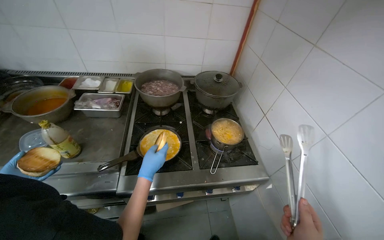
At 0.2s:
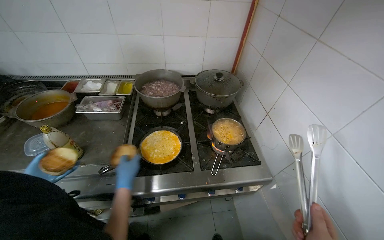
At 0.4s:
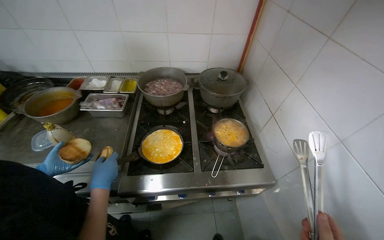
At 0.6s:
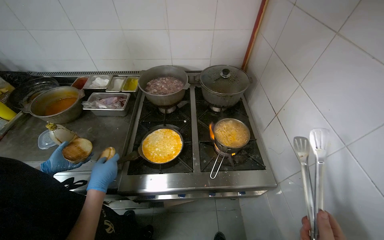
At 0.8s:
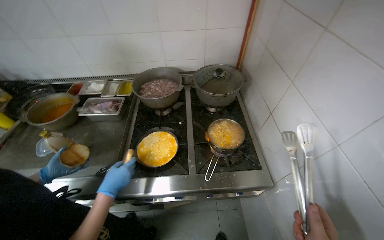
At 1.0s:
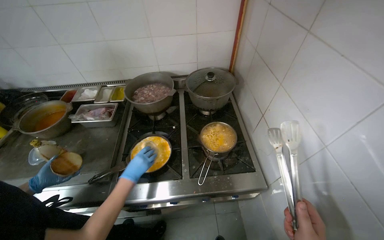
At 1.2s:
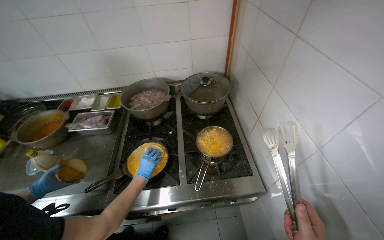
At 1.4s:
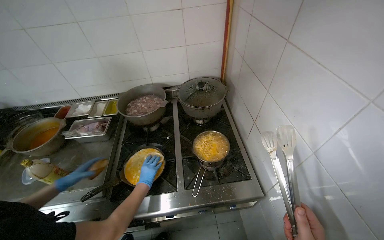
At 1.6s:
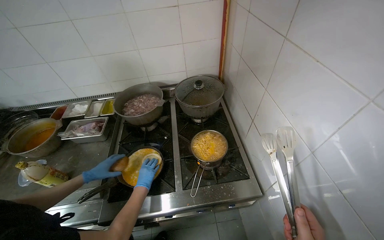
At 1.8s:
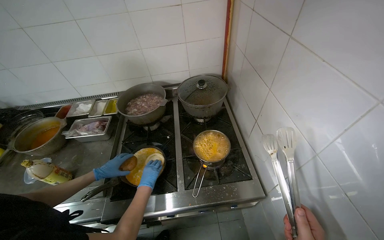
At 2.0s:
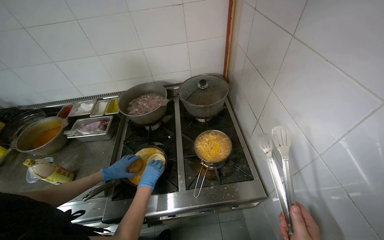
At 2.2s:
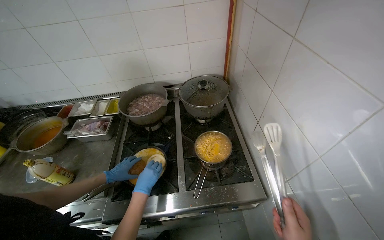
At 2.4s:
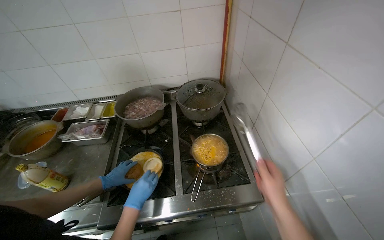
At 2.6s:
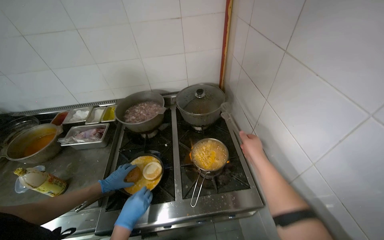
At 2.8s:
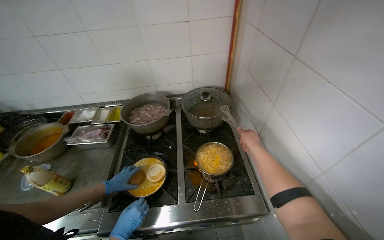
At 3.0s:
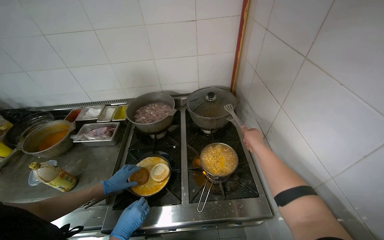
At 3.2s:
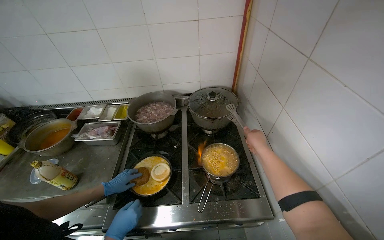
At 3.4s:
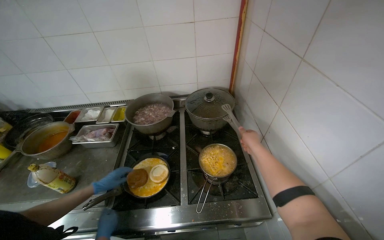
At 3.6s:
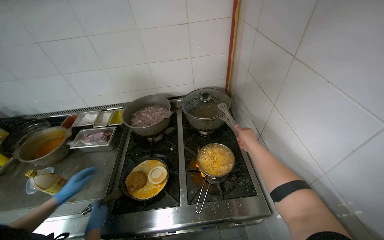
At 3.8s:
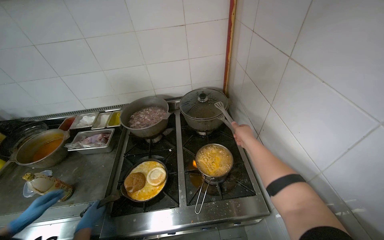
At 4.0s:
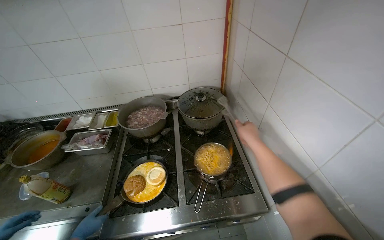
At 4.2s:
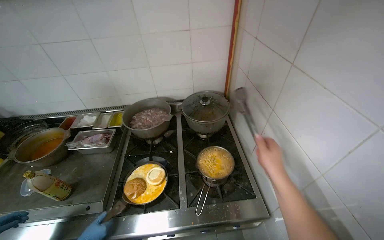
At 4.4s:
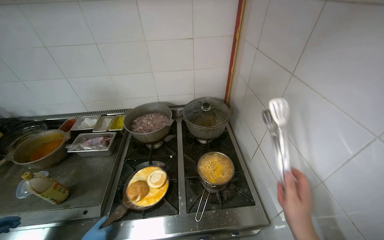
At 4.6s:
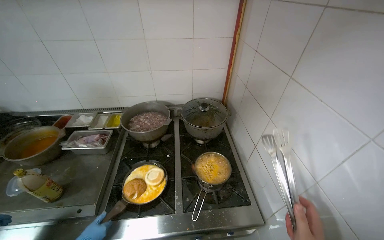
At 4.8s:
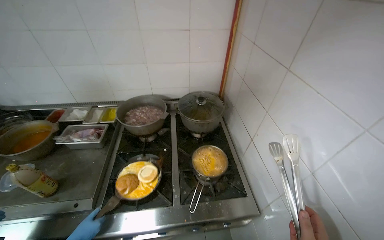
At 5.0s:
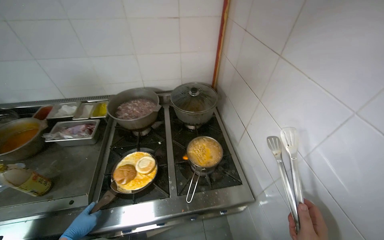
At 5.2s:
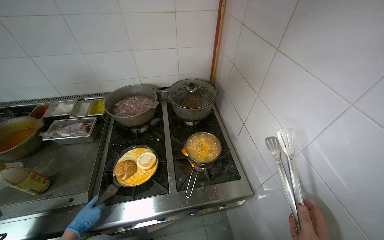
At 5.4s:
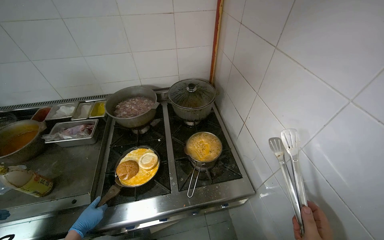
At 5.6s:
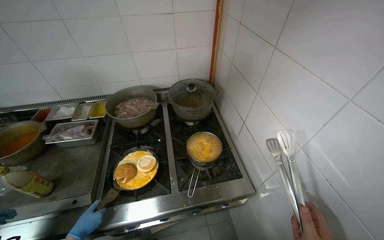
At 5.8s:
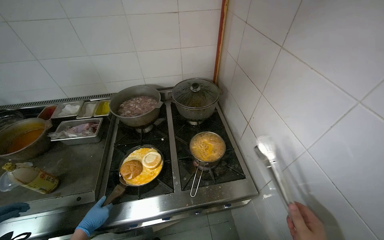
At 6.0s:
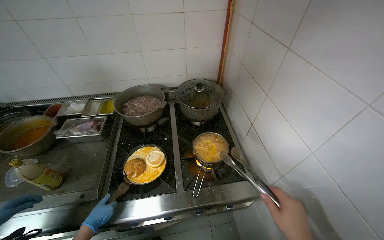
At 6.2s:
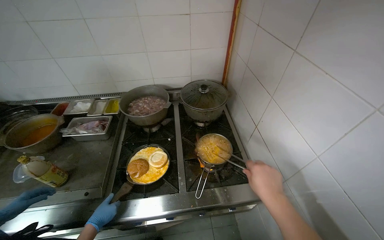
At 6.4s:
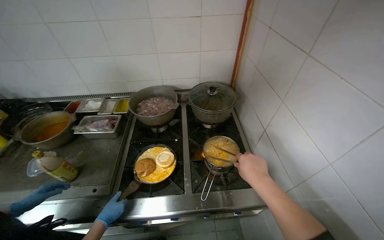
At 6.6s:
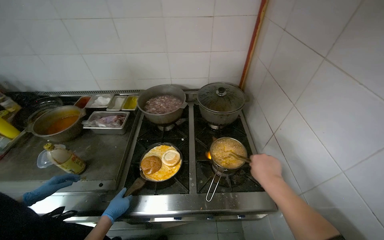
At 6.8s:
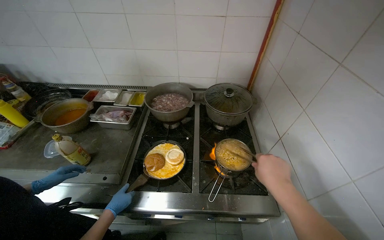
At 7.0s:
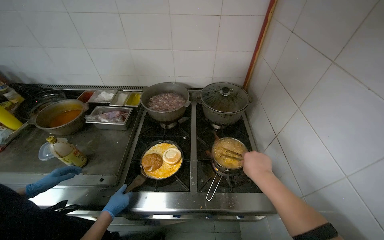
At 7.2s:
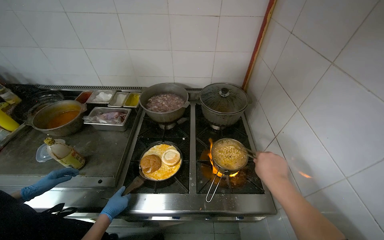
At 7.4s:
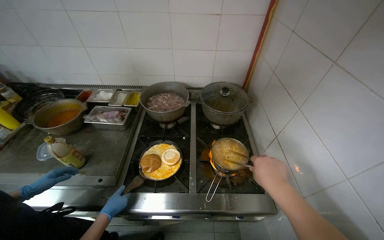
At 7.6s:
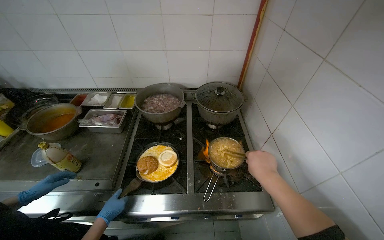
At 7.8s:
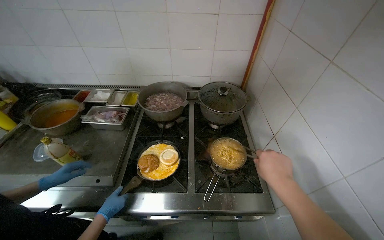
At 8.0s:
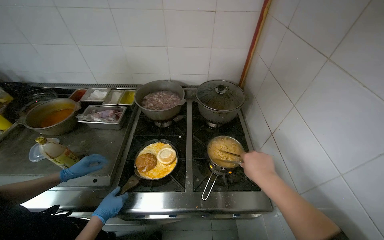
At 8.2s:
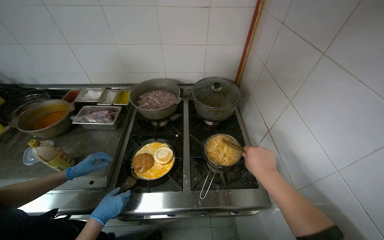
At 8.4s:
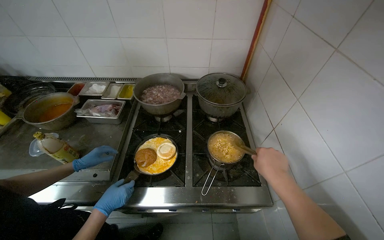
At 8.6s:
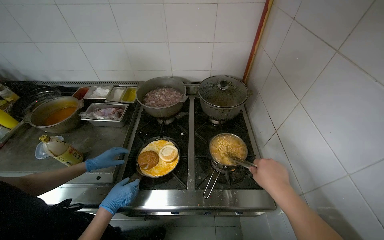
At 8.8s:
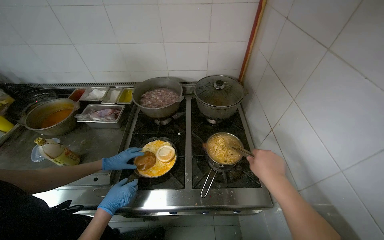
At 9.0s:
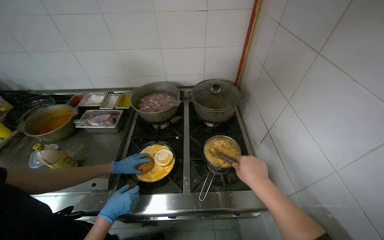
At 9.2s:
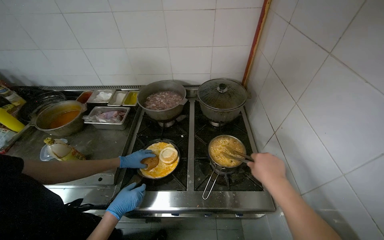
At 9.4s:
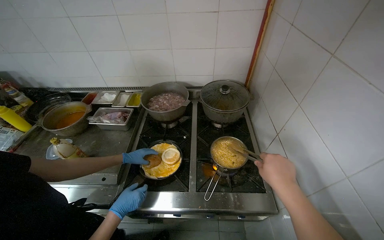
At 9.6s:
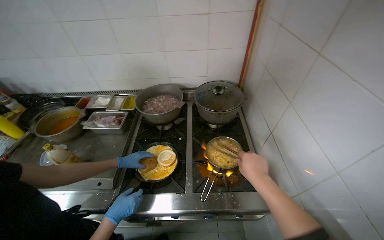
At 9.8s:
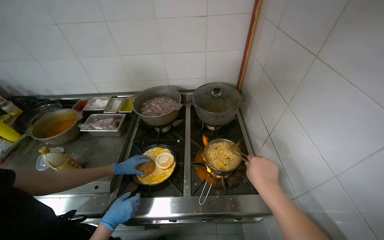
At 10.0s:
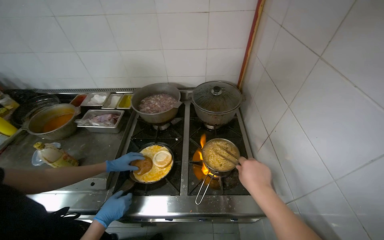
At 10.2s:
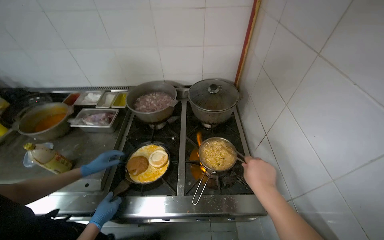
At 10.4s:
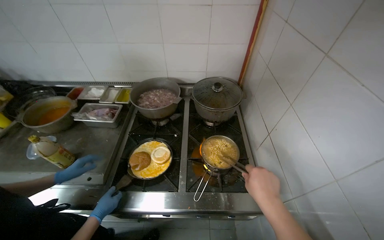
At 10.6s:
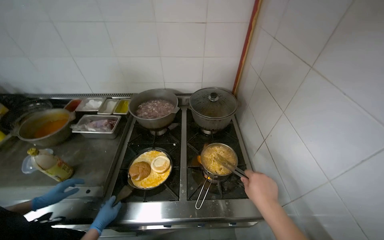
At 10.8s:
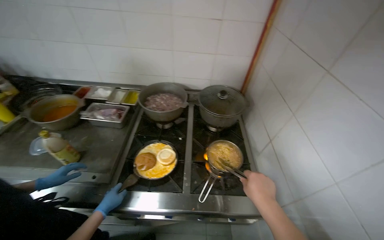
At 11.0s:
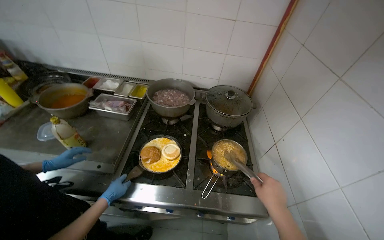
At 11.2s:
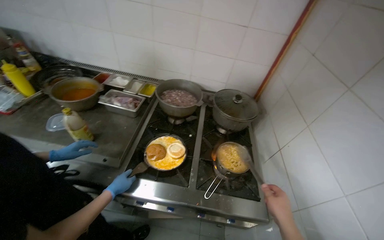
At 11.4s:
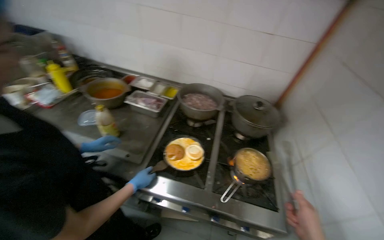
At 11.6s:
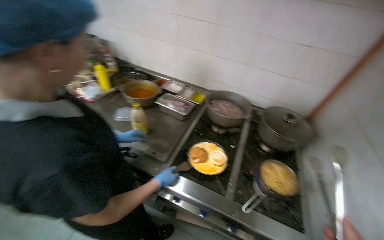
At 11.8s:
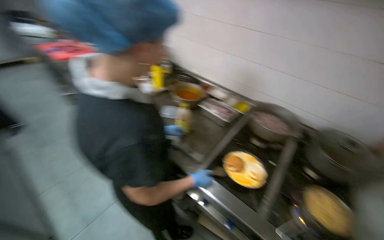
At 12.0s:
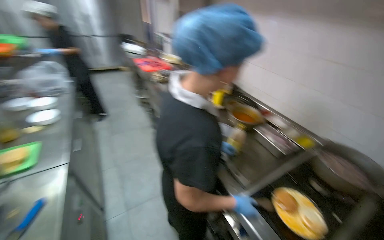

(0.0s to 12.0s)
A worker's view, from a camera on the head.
Job: preparing food.
The whole recording: Preparing instant noodles. The worker transfers cooked instant noodles from a pot into several small serving bowls using tongs.
3.0s - 4.4s: The right hand moves nearer to the camera and down the picture, about 25 cm.
10.4s - 12.0s: The camera travels roughly 40 cm. The head turns to the left by approximately 60 degrees. The view tips upward by roughly 15 degrees.

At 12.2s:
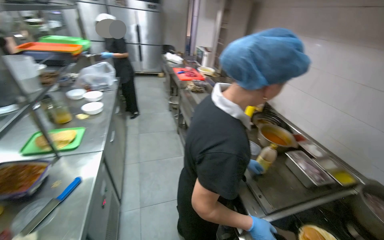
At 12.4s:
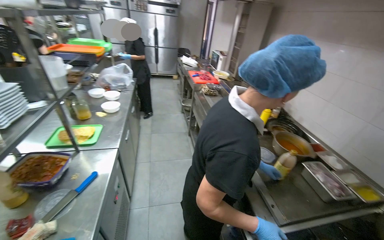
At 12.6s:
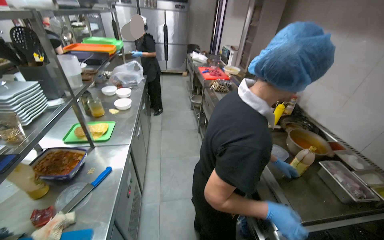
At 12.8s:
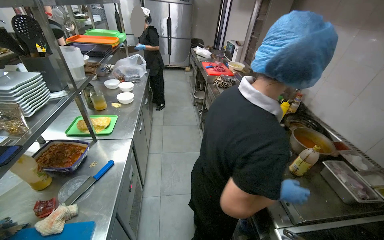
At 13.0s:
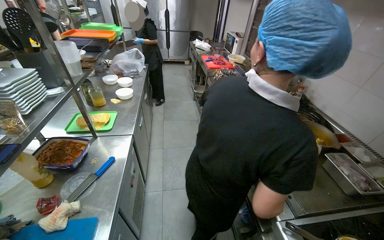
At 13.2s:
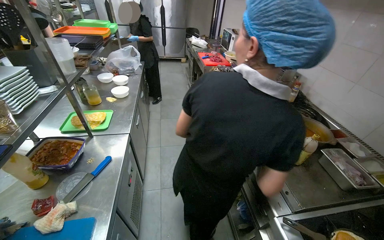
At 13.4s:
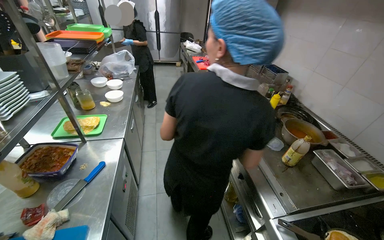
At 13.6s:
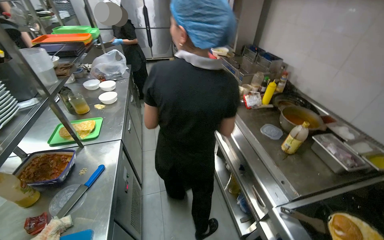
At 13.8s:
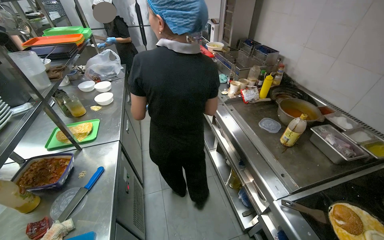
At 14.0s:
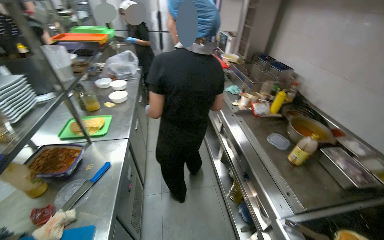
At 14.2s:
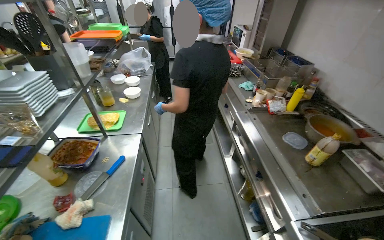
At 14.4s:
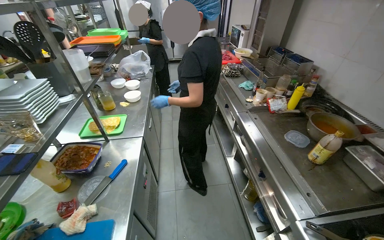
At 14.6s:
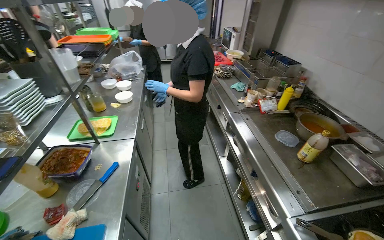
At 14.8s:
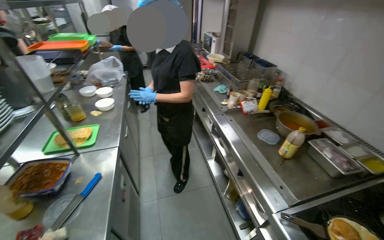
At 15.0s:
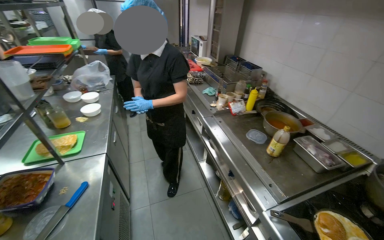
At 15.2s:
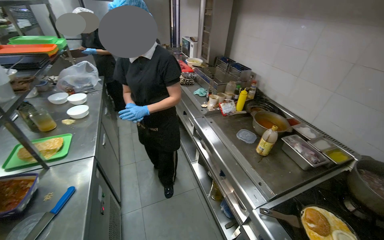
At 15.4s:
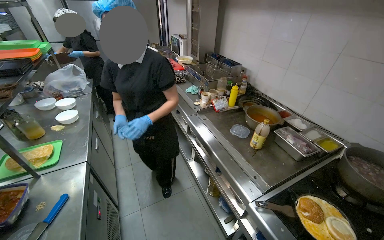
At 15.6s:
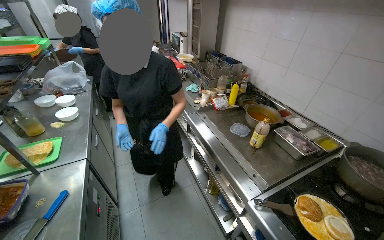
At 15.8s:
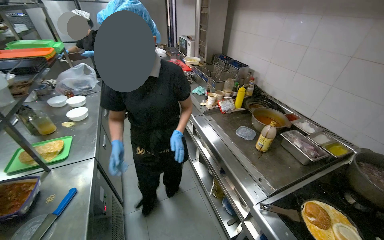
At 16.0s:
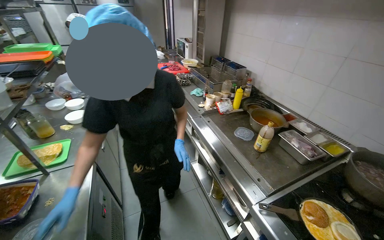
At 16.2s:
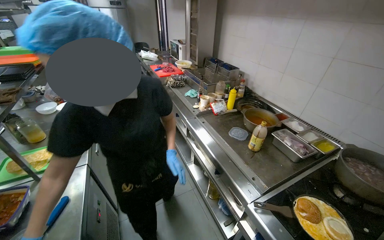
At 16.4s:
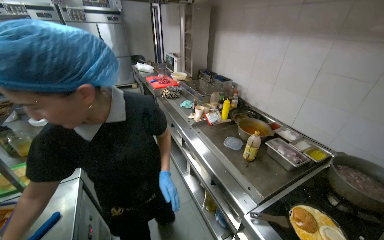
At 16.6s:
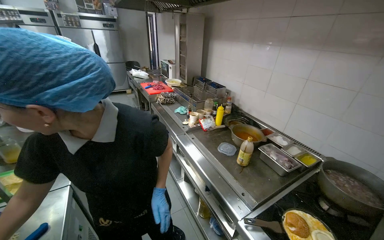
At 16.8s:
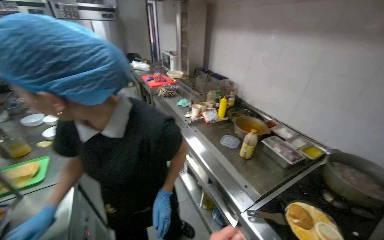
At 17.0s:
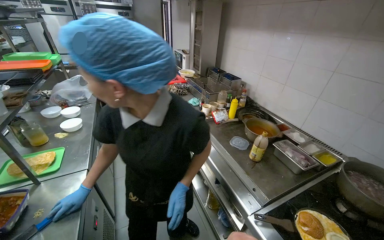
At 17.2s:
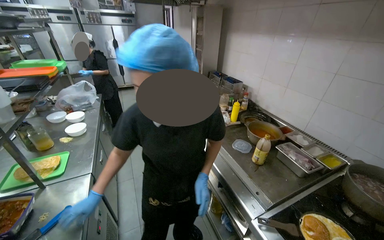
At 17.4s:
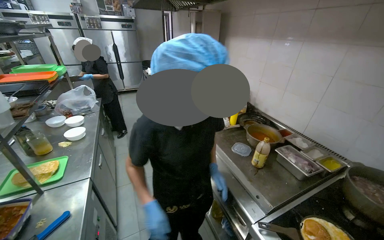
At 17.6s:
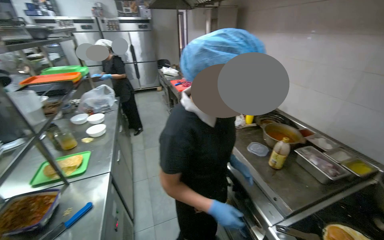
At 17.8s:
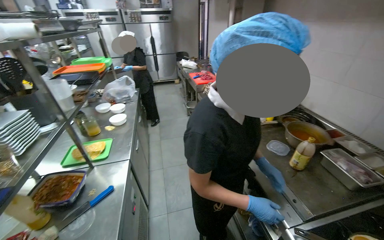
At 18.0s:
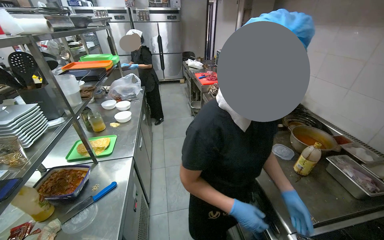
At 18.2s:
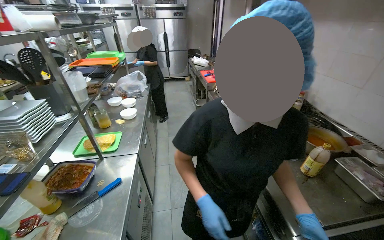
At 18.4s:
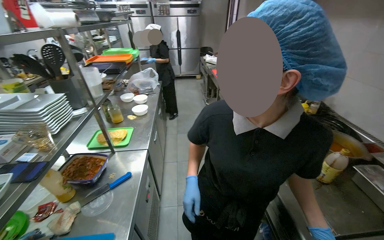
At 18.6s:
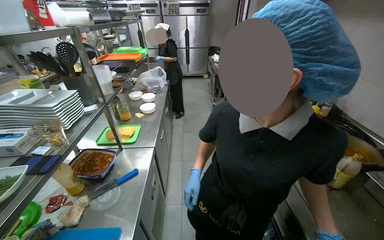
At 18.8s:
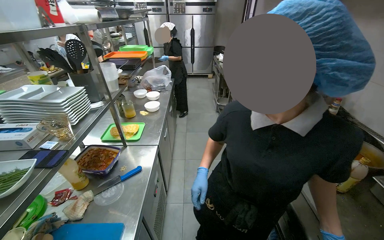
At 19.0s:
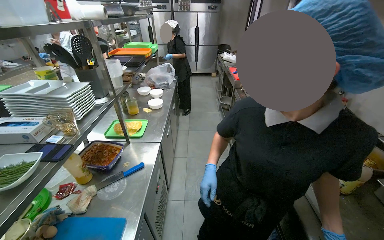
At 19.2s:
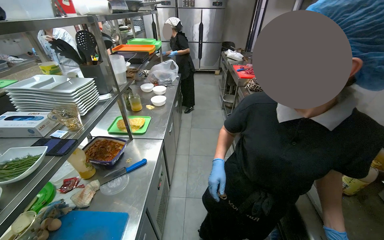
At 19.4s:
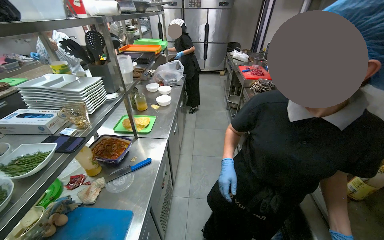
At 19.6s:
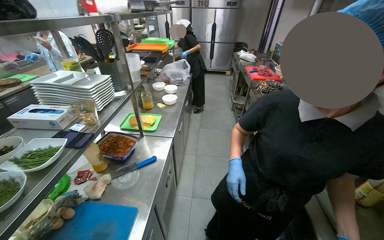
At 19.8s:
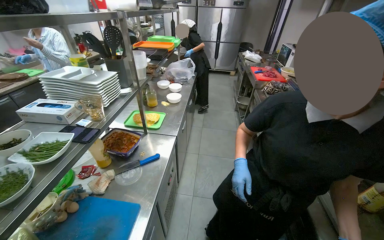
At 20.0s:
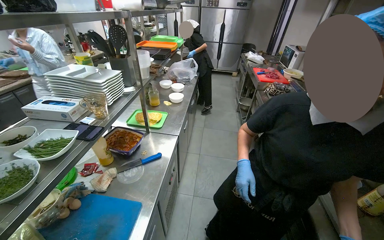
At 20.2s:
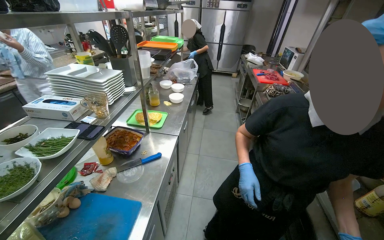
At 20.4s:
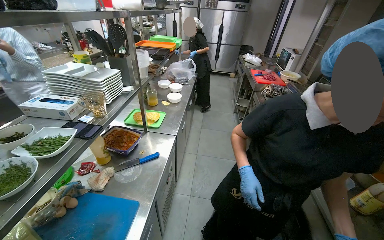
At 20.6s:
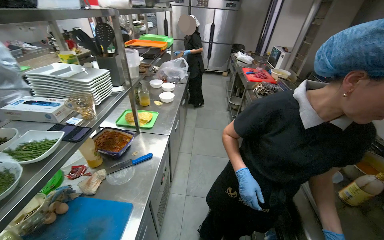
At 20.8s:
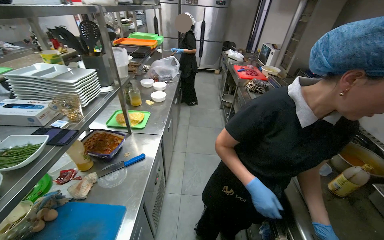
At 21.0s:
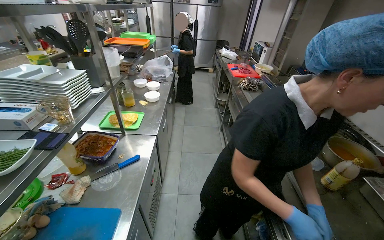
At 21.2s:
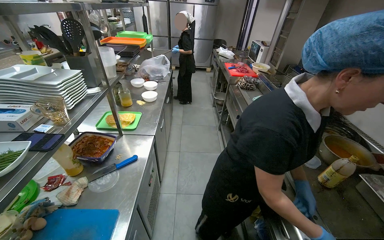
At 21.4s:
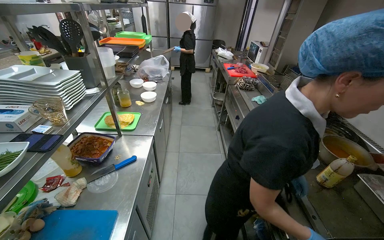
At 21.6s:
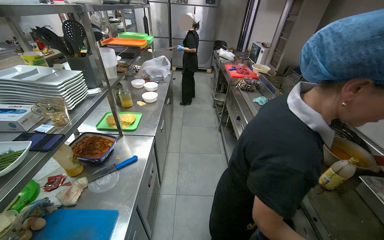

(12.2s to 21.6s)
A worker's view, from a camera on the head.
Job: preparing food.
The whole recording: Preparing instant noodles. The worker transfers cooked instant noodles from a pot into several small serving bowls using tongs.
17.0s - 18.4s: The camera sweeps to the left, by approximately 20 degrees.
